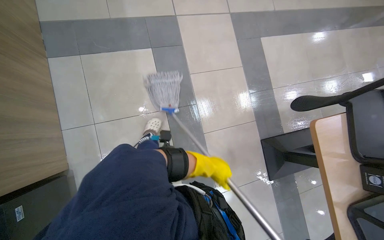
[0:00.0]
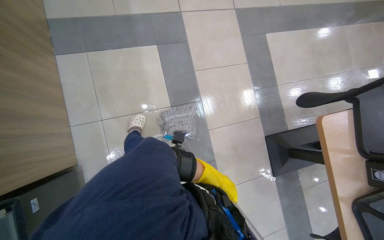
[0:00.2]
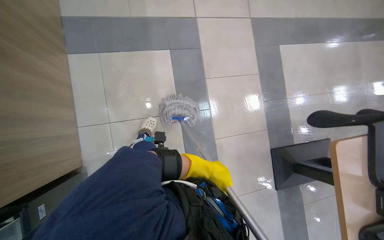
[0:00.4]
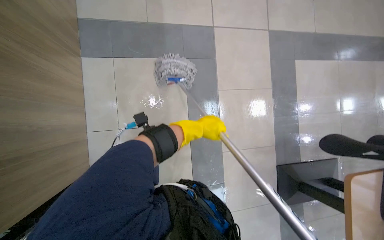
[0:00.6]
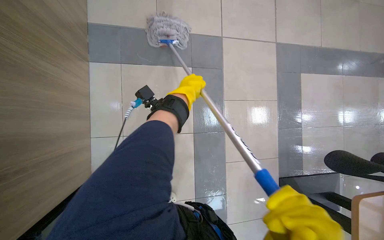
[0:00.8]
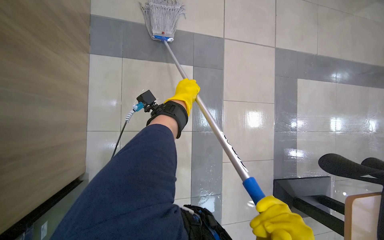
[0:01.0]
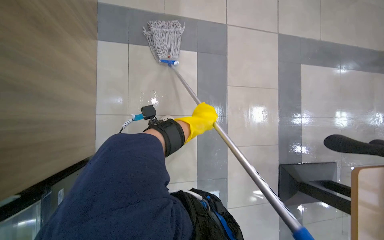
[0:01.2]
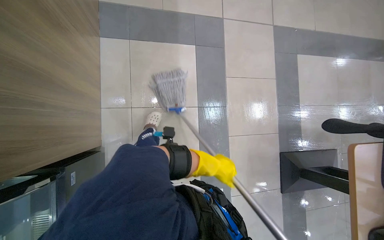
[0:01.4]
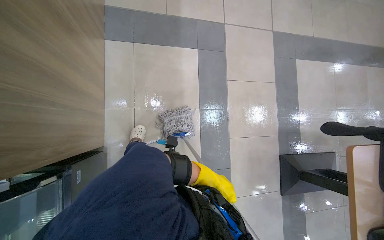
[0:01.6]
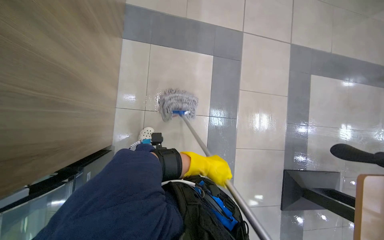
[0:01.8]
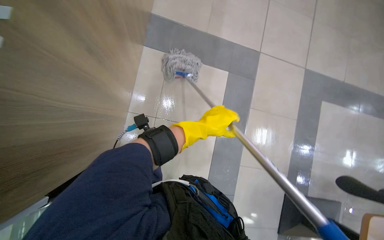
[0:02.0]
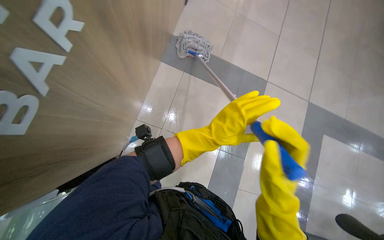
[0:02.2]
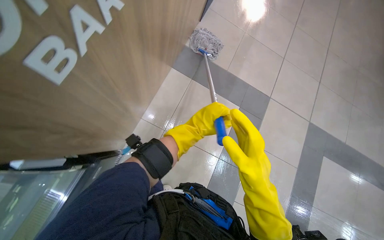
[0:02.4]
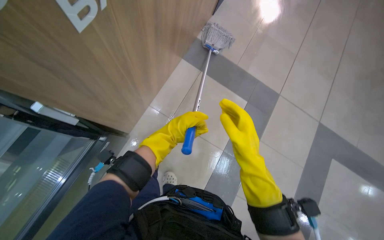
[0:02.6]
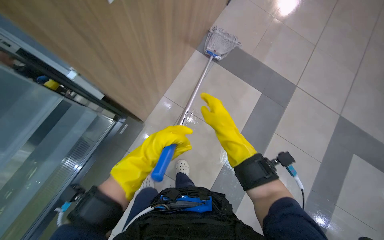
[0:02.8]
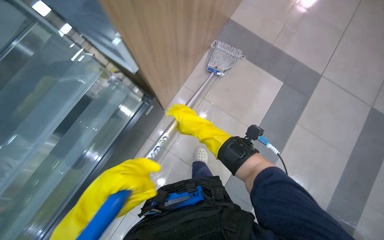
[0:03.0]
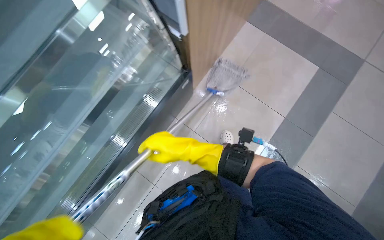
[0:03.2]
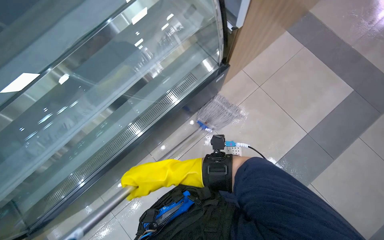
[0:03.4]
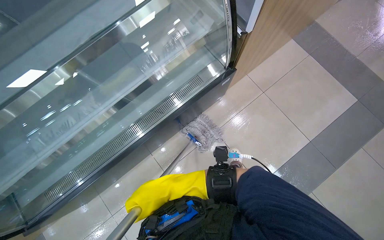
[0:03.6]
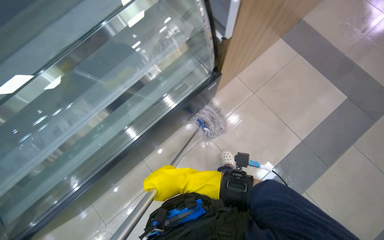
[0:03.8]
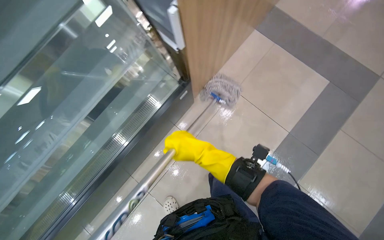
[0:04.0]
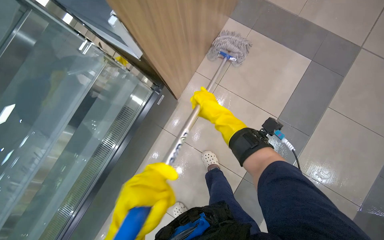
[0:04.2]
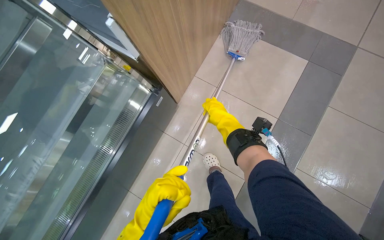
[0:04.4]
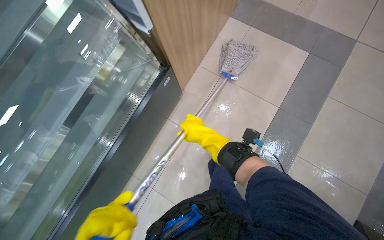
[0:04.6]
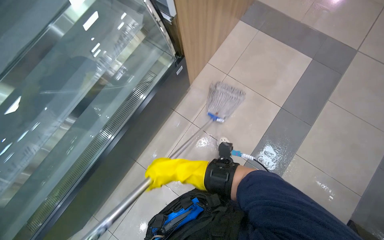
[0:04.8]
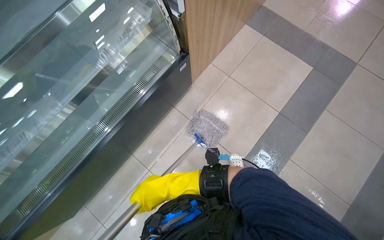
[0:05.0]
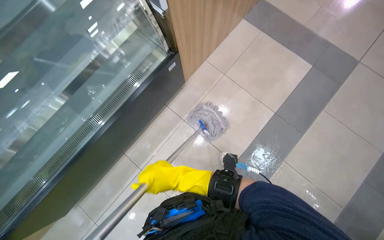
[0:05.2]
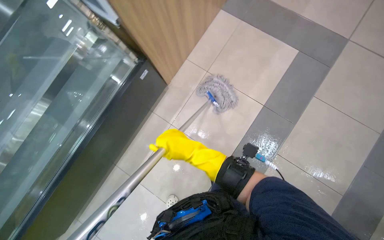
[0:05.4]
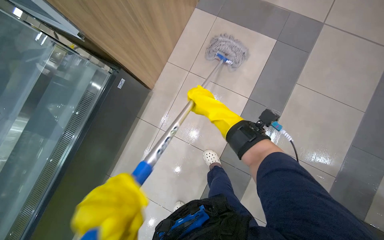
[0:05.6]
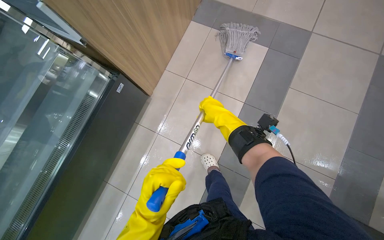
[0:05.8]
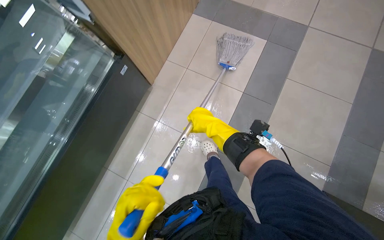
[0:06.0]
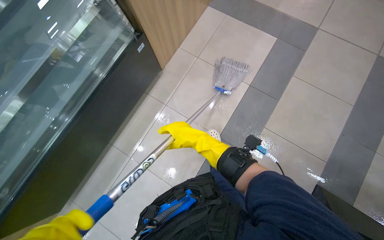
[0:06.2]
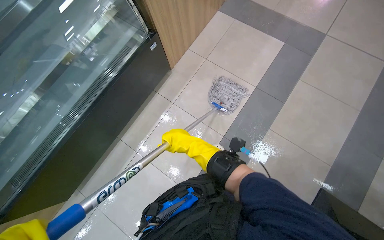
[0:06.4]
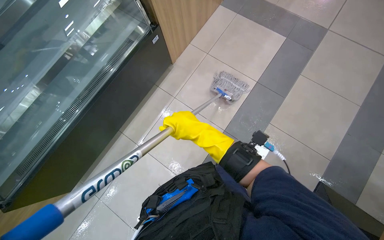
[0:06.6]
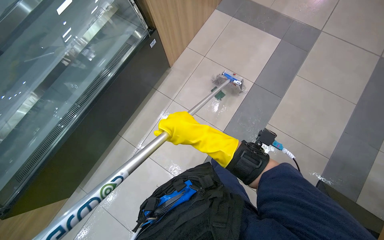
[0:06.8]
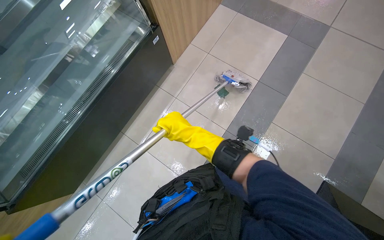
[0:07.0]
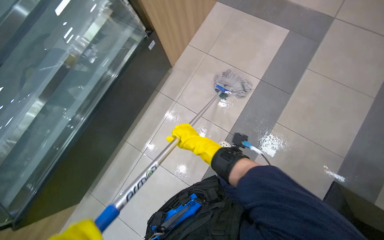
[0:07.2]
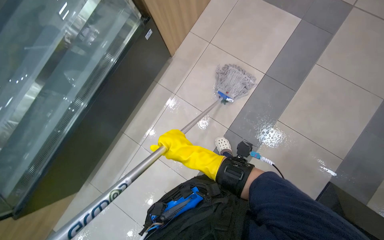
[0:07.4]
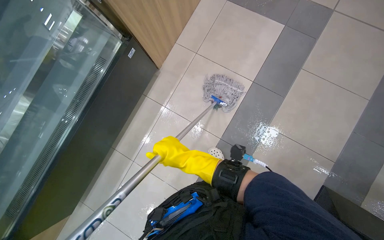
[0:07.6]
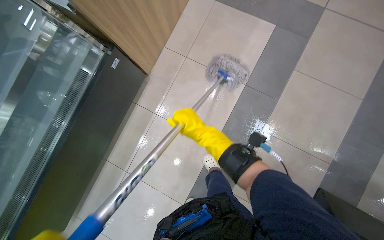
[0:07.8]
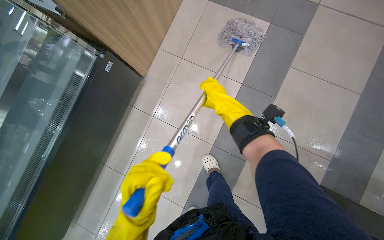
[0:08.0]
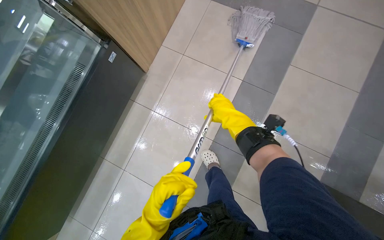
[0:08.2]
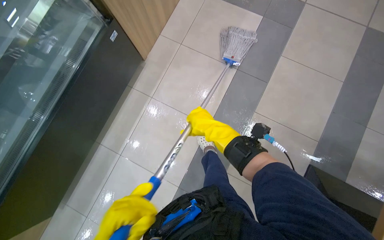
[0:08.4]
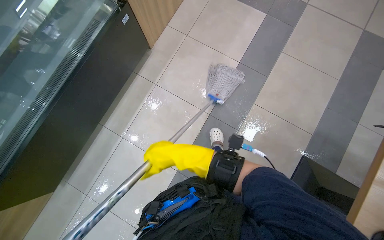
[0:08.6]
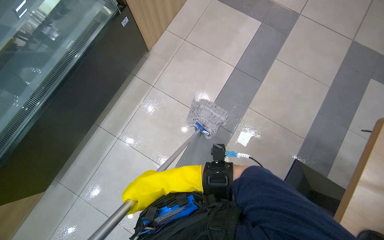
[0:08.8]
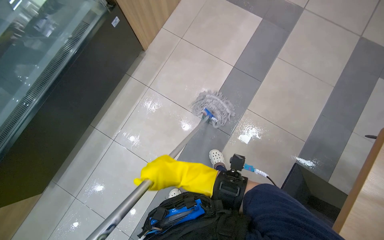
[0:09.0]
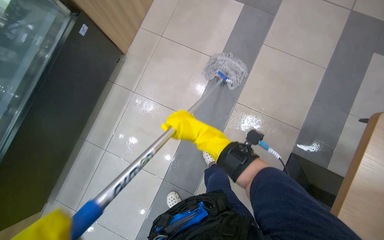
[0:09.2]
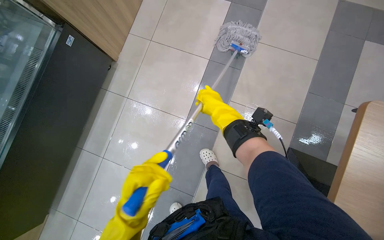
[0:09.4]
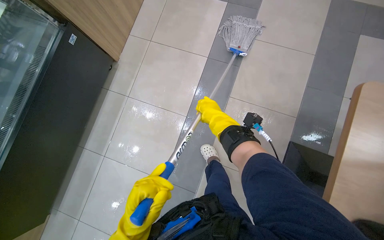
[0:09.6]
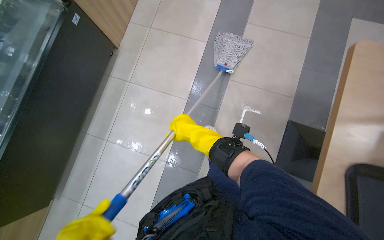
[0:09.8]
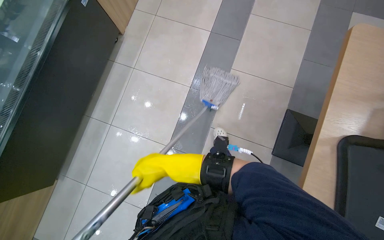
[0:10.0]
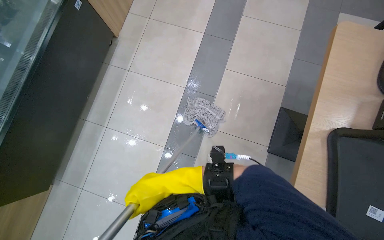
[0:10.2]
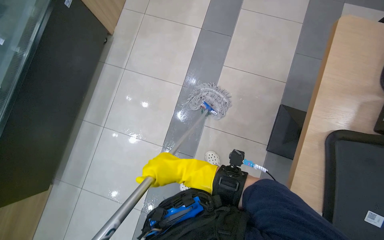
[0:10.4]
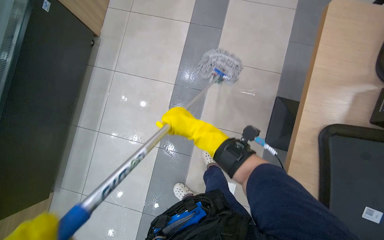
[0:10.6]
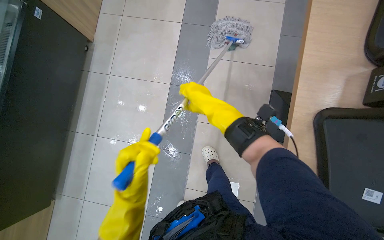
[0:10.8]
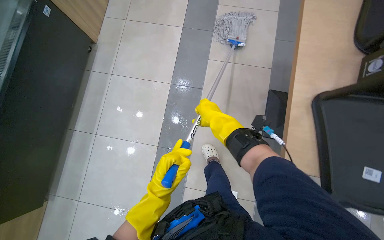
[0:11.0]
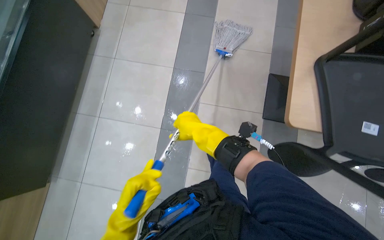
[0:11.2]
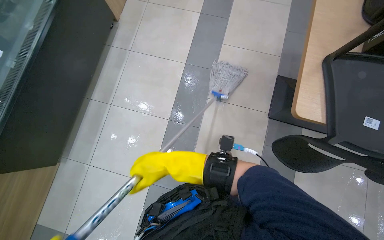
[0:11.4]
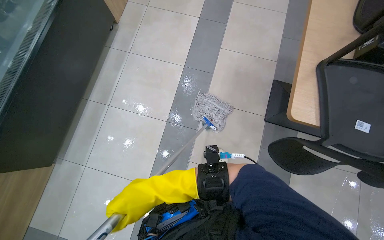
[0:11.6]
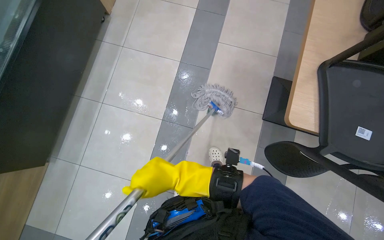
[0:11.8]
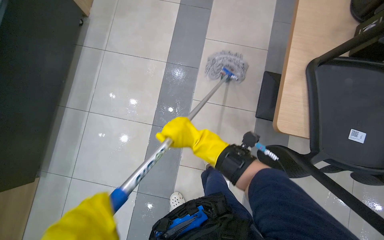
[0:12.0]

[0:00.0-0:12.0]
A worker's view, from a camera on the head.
Job: mopping floor.
The whole recording: Mopping cafeteria floor. The worker mops the tiled floor of the cafeteria with a string mop.
0.0 to 1.6 s: The left hand moves up and down the picture over roughly 35 cm, changing direction 2 times.
4.4 to 6.0 s: The right hand reaches about 20 cm down the picture, then returns.
6.0 to 7.6 s: The camera travels about 40 cm.
7.6 to 9.0 s: The right hand moves about 20 cm up the picture and comes back.
9.0 to 10.4 s: The camera travels some 60 cm.
10.4 to 12.0 s: The right hand swings up and down the picture, some 25 cm each way, with 2 reversals.

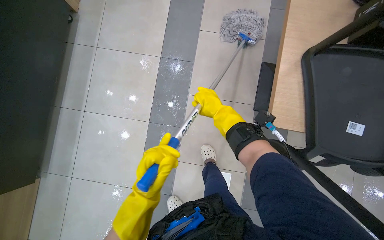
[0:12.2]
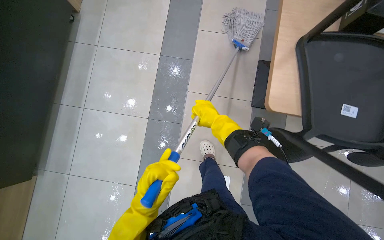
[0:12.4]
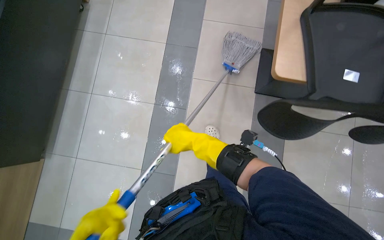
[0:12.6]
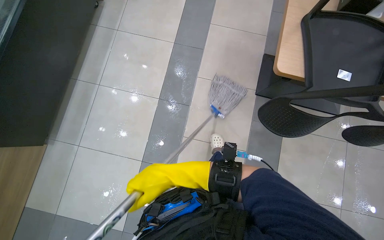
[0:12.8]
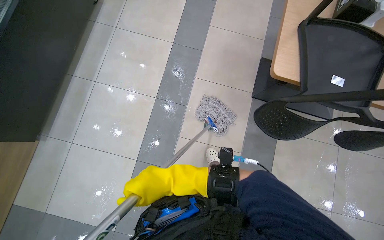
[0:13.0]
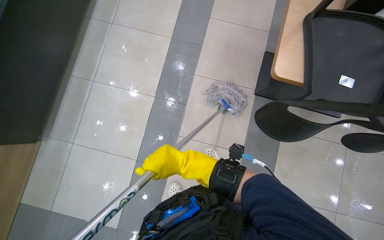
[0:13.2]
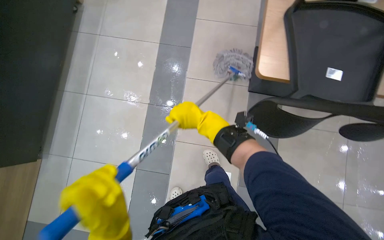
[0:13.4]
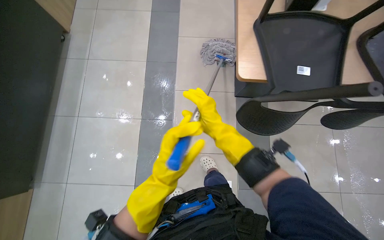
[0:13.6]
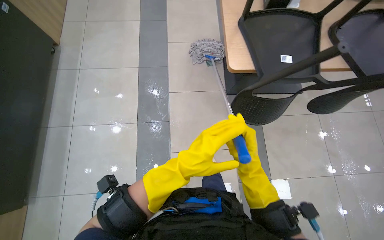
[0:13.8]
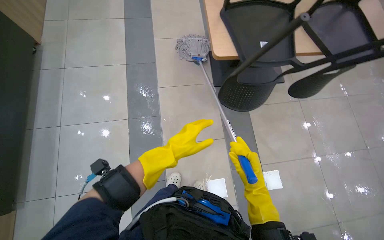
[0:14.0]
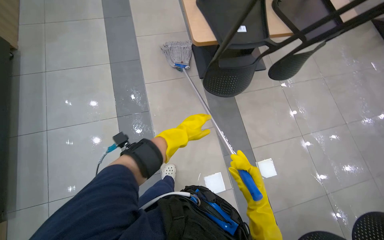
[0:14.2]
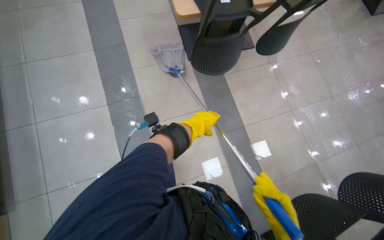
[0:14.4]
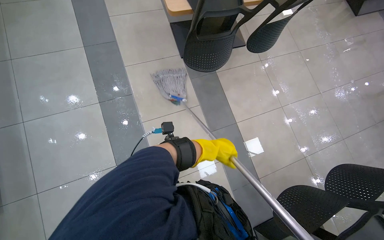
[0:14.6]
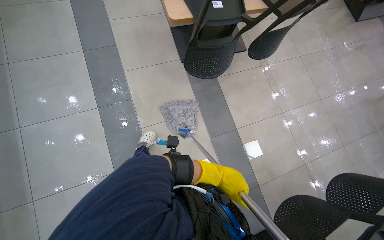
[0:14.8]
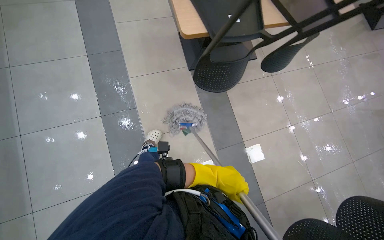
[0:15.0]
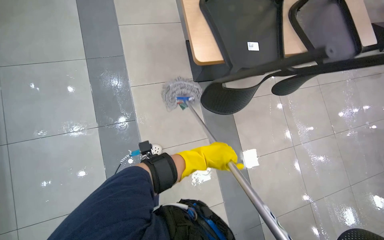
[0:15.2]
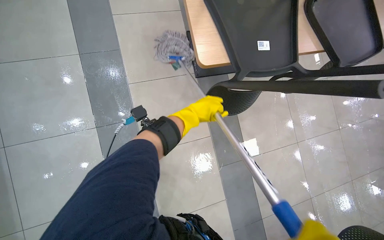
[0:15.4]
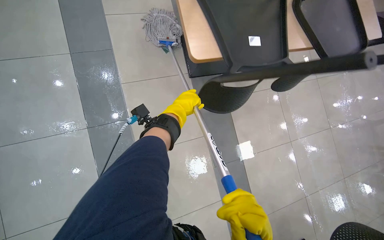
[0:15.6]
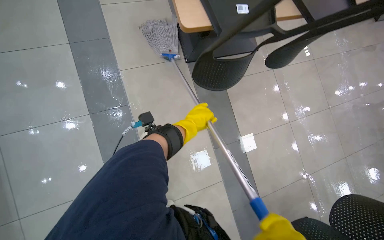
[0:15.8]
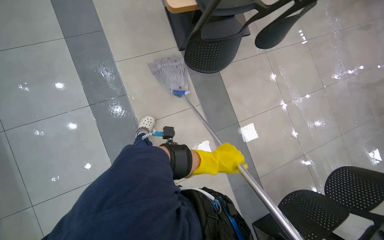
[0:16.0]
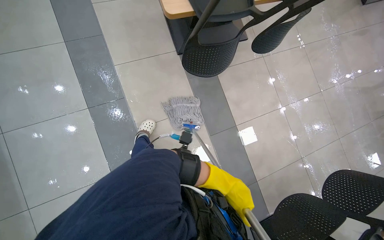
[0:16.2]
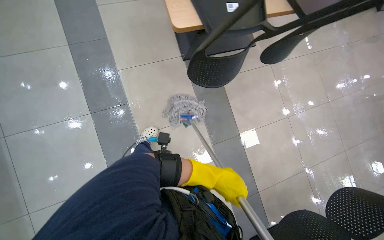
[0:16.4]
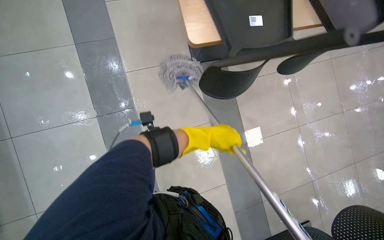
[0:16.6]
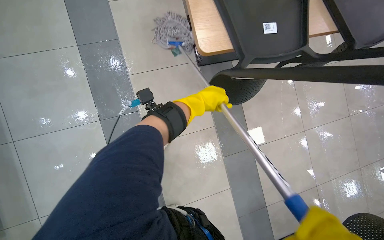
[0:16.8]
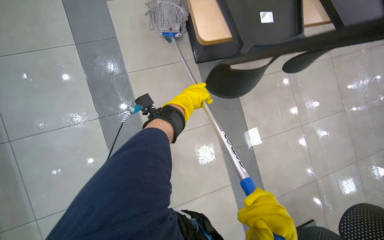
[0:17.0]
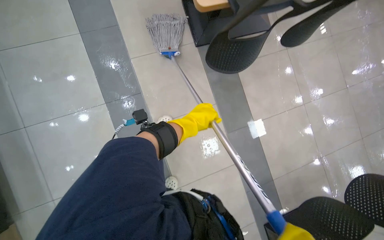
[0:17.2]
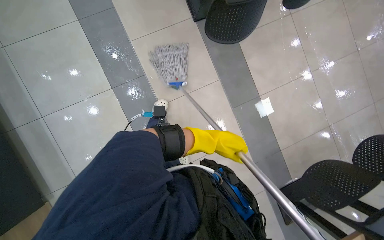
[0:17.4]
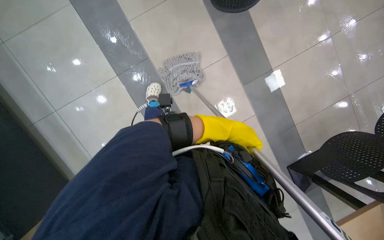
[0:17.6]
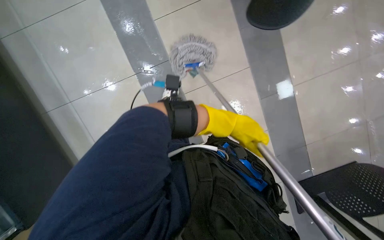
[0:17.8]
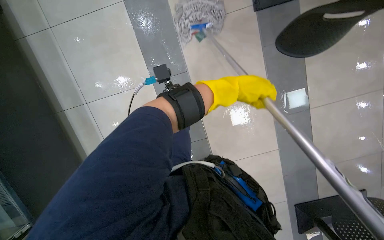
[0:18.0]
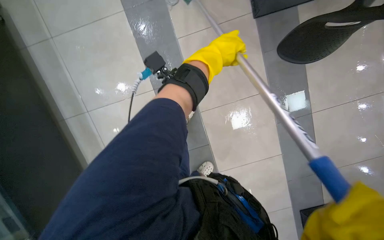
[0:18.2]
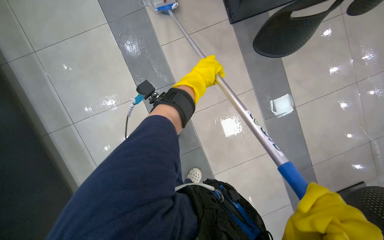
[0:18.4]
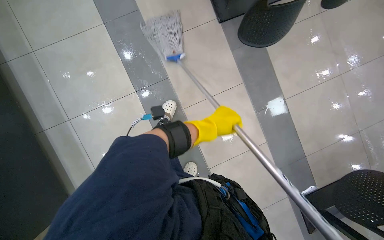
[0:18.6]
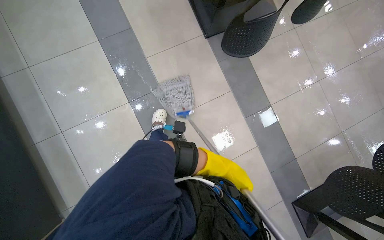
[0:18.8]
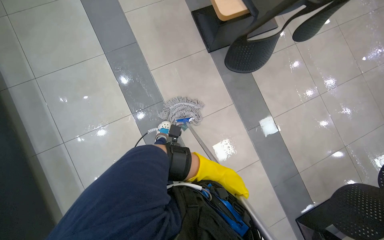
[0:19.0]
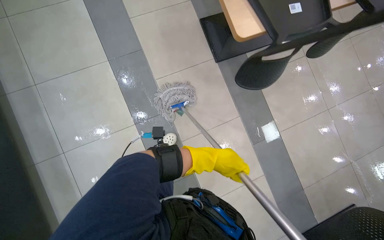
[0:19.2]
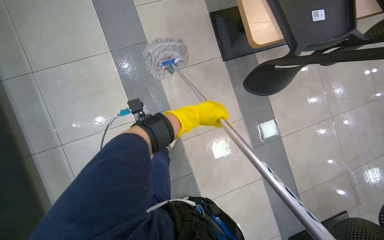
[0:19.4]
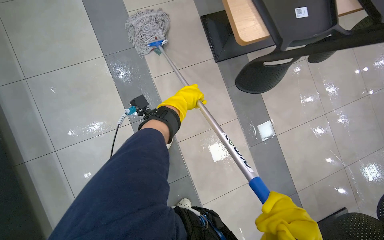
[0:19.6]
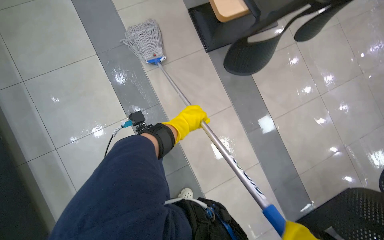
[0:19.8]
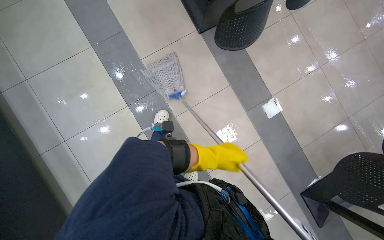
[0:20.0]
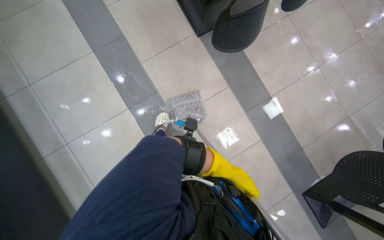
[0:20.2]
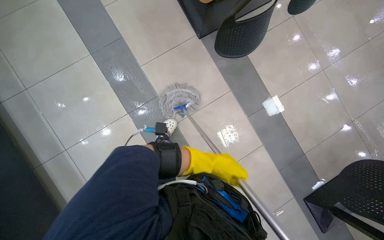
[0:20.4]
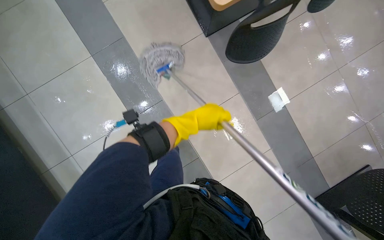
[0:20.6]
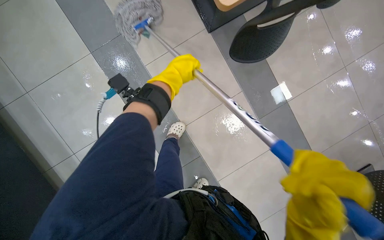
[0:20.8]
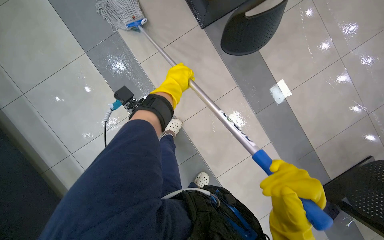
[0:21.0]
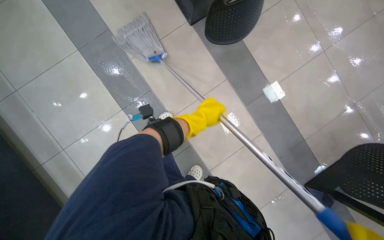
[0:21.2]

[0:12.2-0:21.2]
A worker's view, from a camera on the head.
Job: mopping floor.
The whole recording: Mopping cafeteria floor. The worker mops the tiled floor of the cafeteria with a string mop.
12.2 to 13.8 s: The right hand travels down the picture and nearer to the camera by about 50 cm, and goes to the left and returns, roughly 25 cm each way.
13.8 to 15.2 s: The left hand heads farther from the camera, covering some 20 cm, and goes down the picture and returns, roughly 20 cm each way.
15.2 to 16.6 s: The left hand goes up and down the picture, about 25 cm each way, reversing 2 times.
16.6 to 18.2 s: The view tilts some 10 degrees downward. The left hand goes up and down the picture, approximately 25 cm each way, reversing 2 times.
18.2 to 19.8 s: The wearer looks approximately 15 degrees further upward. The left hand moves up and down the picture over about 35 cm, changing direction 2 times.
19.8 to 21.2 s: The left hand moves up and down the picture over approximately 40 cm, changing direction 2 times.
